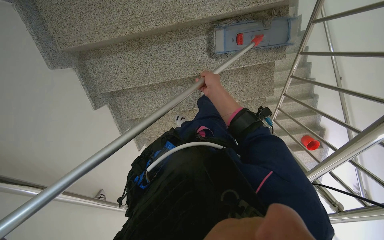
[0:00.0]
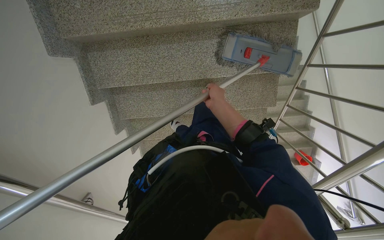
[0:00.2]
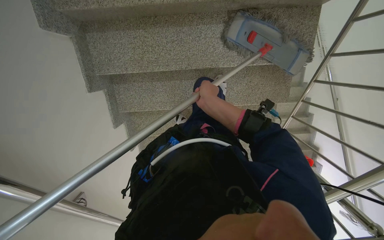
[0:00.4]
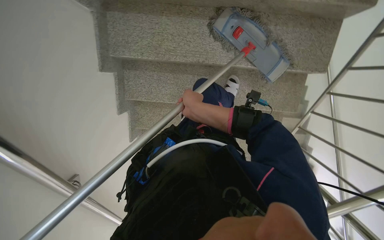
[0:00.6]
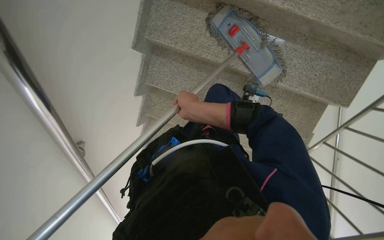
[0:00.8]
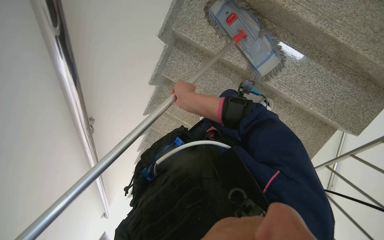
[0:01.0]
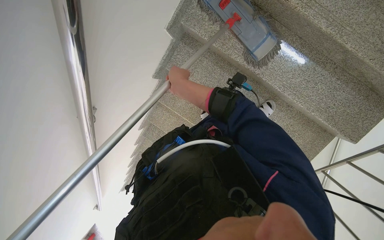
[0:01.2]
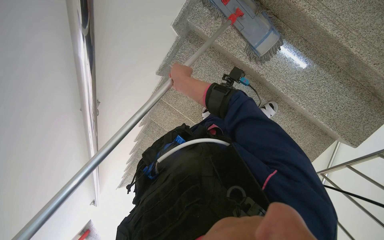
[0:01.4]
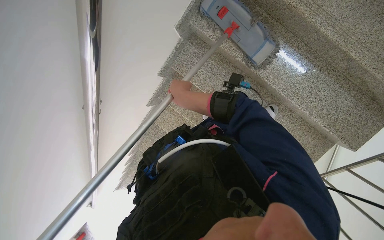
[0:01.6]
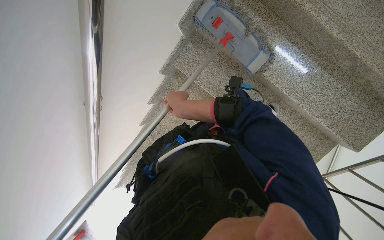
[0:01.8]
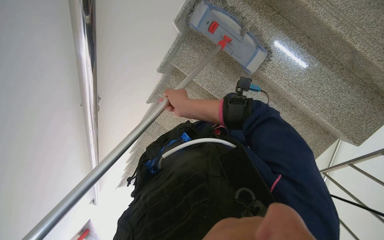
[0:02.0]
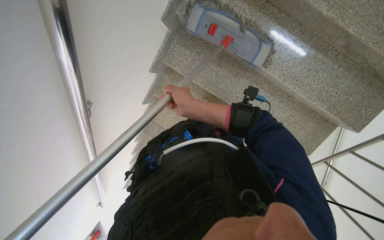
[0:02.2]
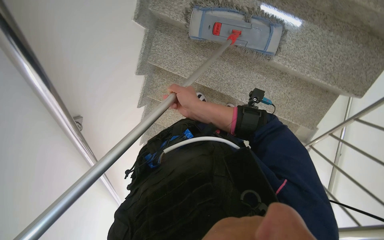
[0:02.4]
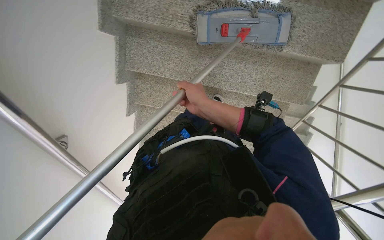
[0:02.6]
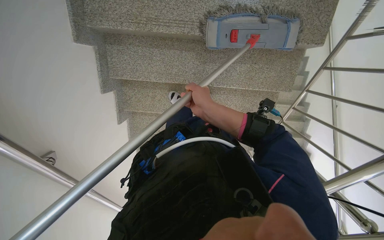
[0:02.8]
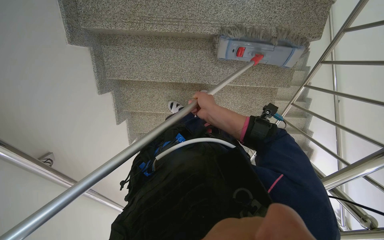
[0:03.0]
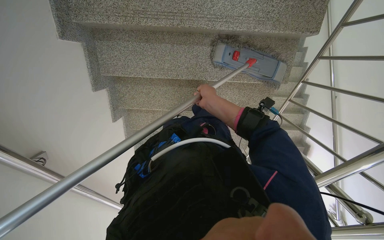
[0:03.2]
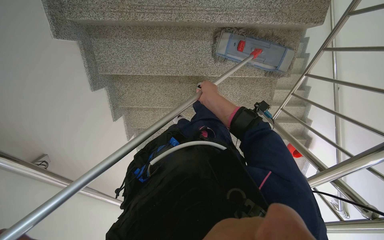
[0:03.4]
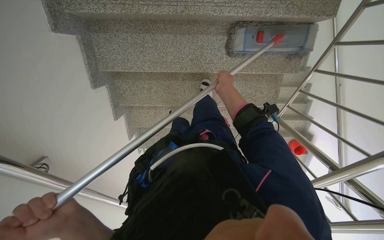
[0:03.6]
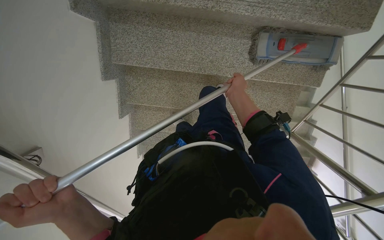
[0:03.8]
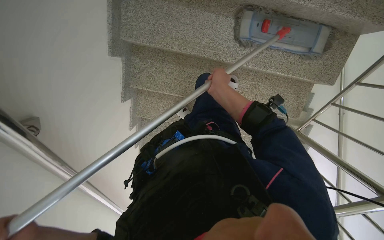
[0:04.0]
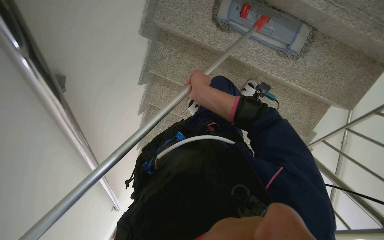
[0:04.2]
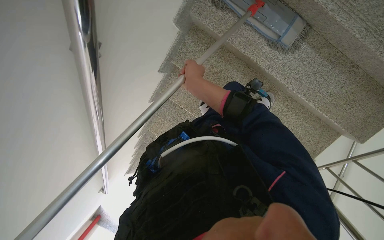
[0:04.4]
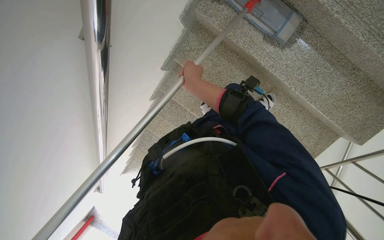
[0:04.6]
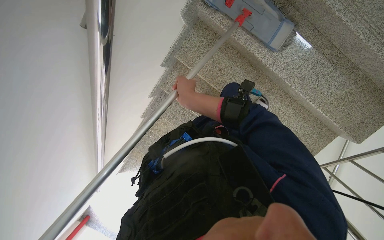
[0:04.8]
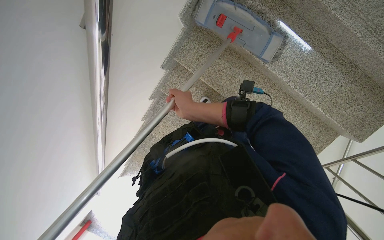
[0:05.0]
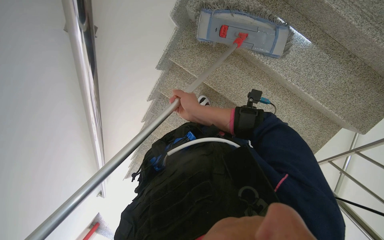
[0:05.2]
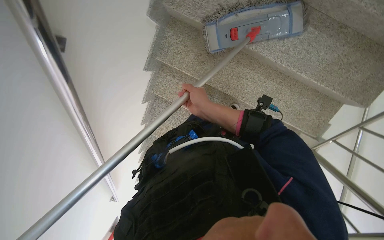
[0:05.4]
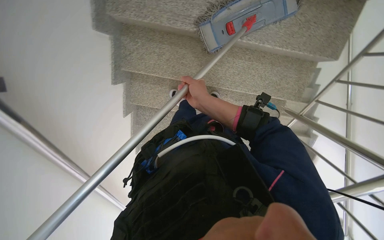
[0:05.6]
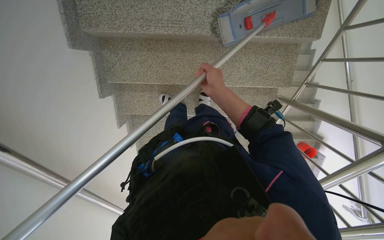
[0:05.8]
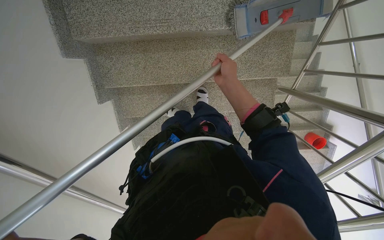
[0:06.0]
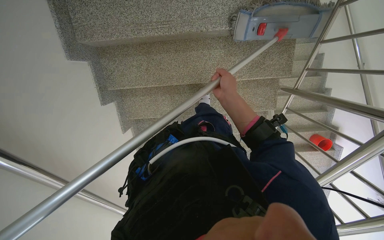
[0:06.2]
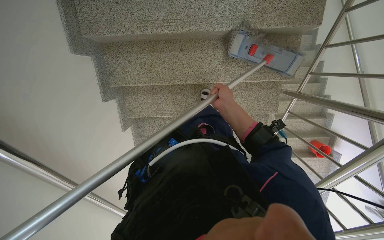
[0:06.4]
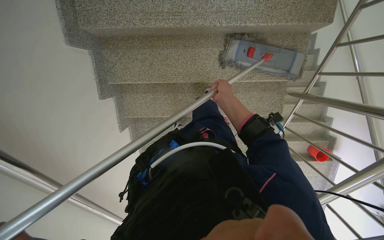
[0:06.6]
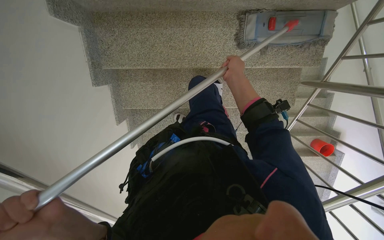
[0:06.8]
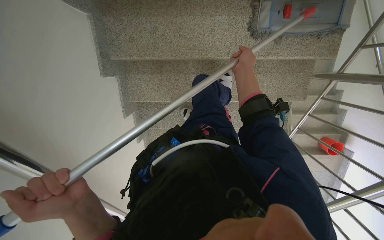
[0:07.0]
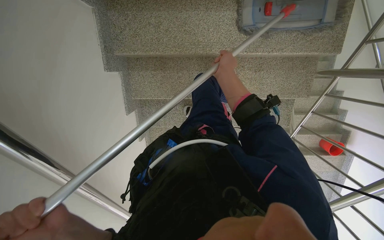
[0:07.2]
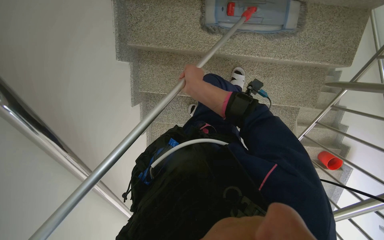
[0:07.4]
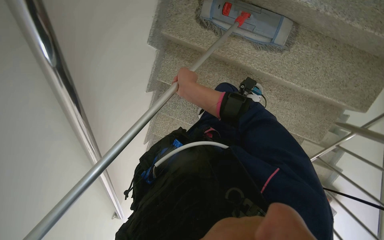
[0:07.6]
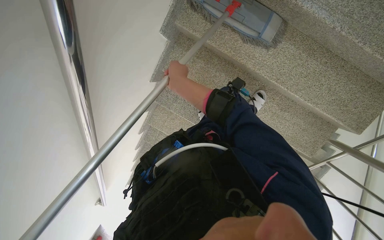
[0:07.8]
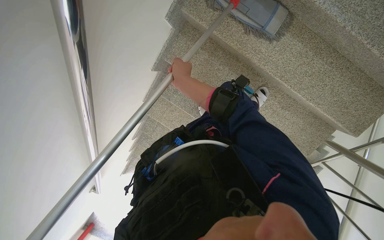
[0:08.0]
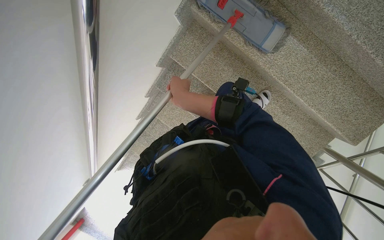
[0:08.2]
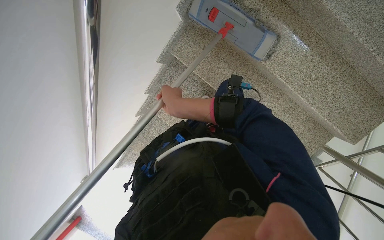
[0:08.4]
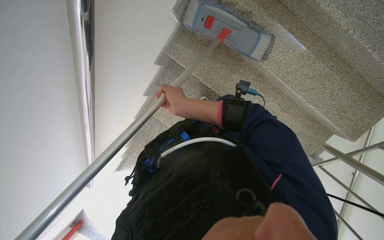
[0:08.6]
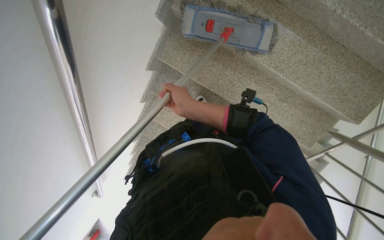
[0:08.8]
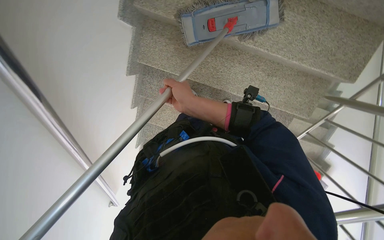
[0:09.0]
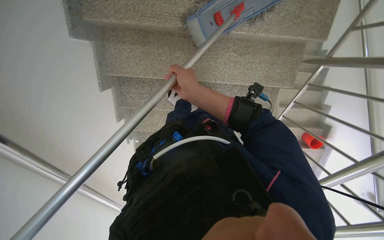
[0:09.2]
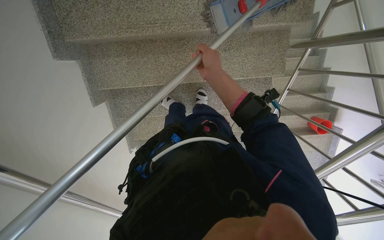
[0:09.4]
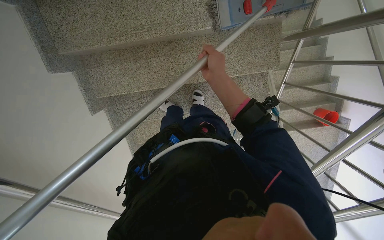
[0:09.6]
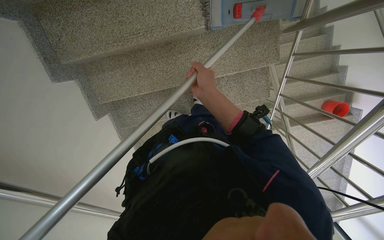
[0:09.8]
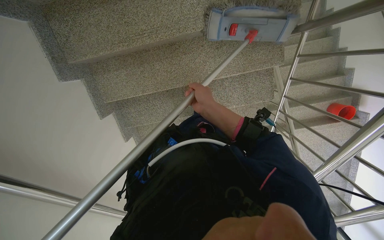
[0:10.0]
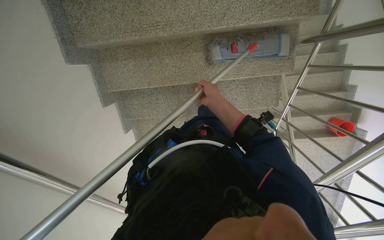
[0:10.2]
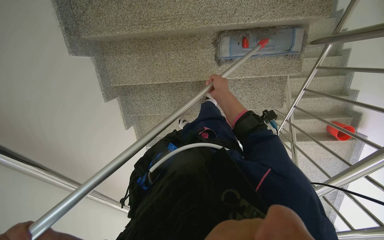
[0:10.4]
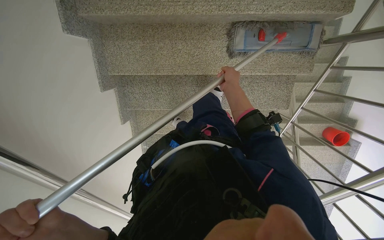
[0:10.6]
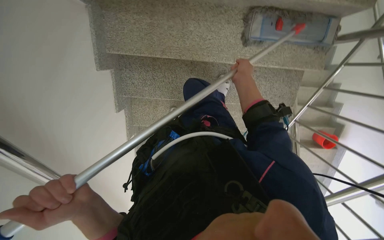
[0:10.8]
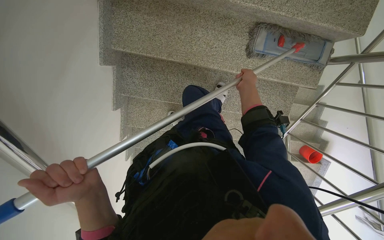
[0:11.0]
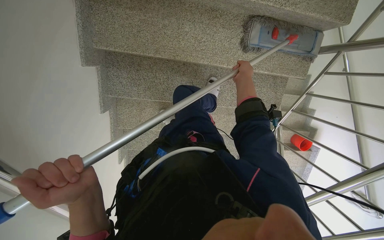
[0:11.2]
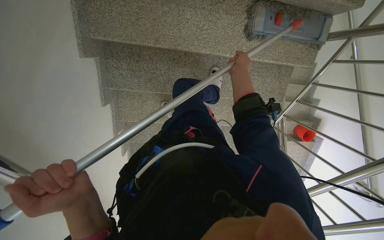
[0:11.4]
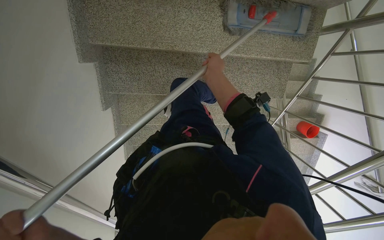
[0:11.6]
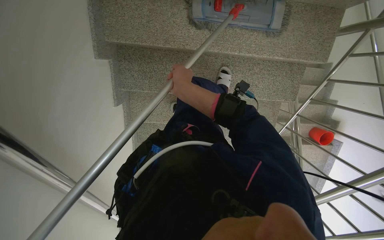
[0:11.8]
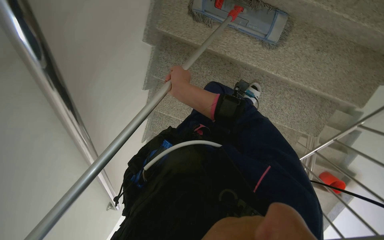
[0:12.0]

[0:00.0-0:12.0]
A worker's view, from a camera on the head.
Job: mopping floor.
The whole recording: Mopping staircase floor. The worker cleans and reattaches the mop head to continue mopping the staircase floor.
0:01.6 to 0:03.0: The scene rotates counterclockwise by approximately 35 degrees. The right hand travels to the right and down the picture by approximately 20 cm.
0:04.4 to 0:06.0: The scene turns some 40 degrees counterclockwise in the picture.
0:06.0 to 0:07.6: The scene rotates clockwise by about 25 degrees. The right hand travels to the left by some 40 cm.
0:07.6 to 0:09.0: The right hand moves down the picture, approximately 15 cm.
0:10.4 to 0:12.0: The right hand travels to the left by roughly 40 cm.

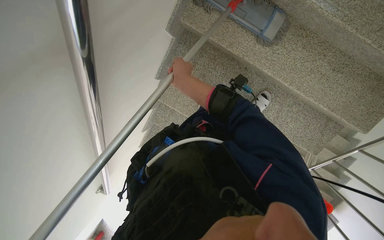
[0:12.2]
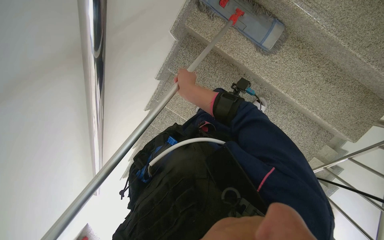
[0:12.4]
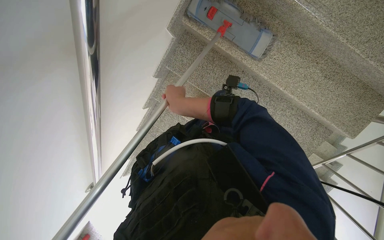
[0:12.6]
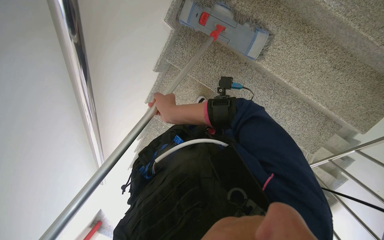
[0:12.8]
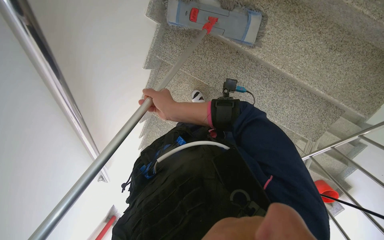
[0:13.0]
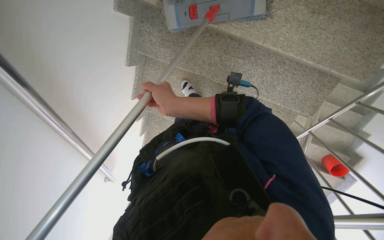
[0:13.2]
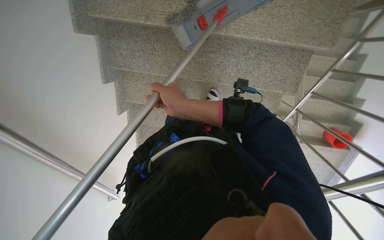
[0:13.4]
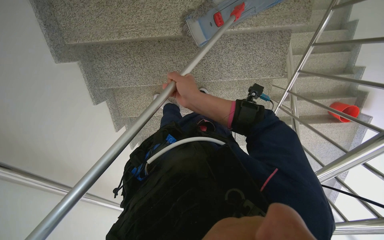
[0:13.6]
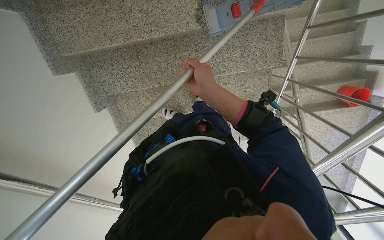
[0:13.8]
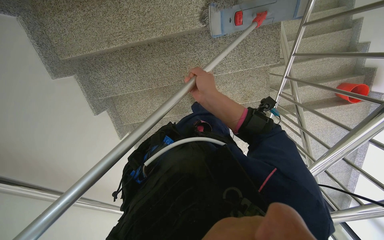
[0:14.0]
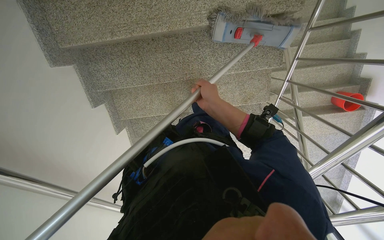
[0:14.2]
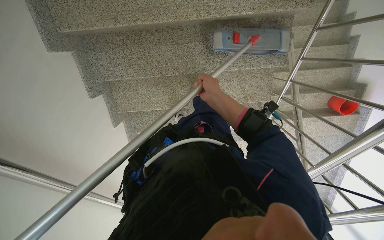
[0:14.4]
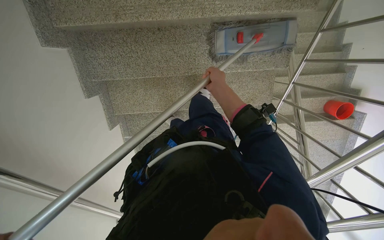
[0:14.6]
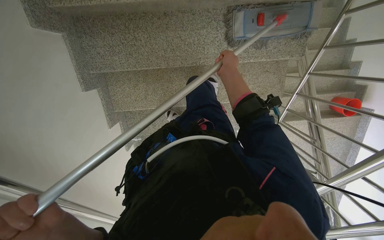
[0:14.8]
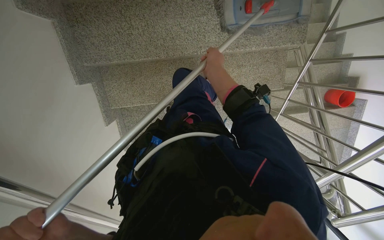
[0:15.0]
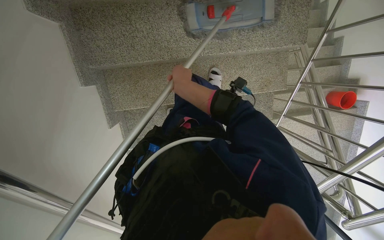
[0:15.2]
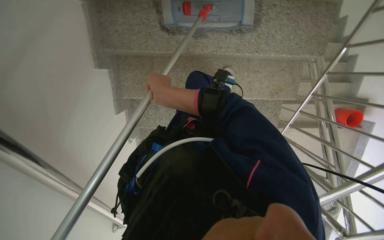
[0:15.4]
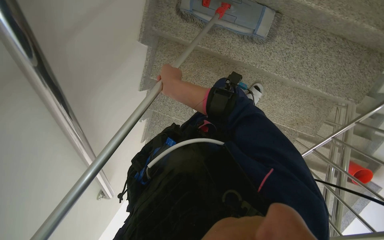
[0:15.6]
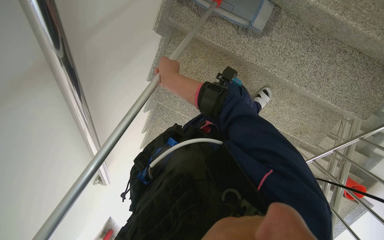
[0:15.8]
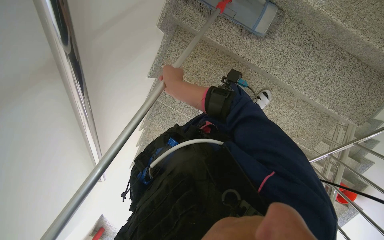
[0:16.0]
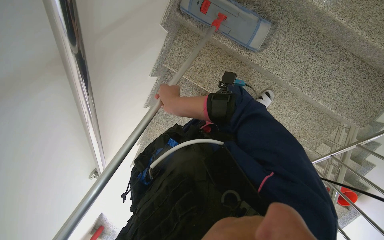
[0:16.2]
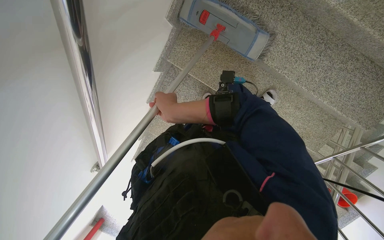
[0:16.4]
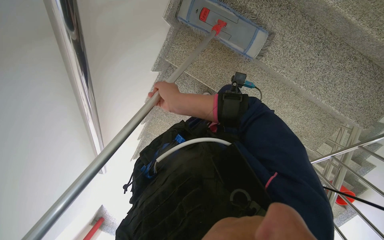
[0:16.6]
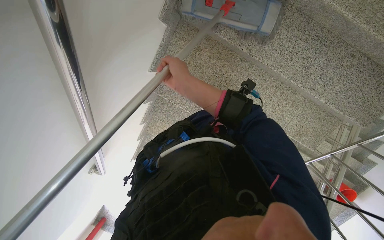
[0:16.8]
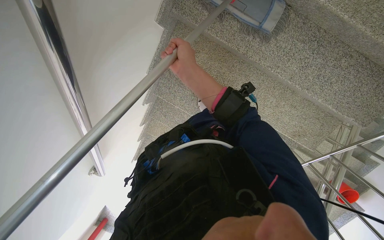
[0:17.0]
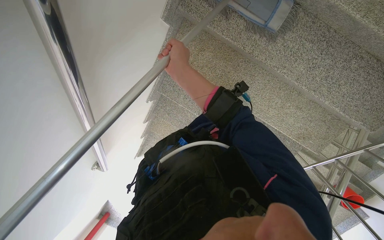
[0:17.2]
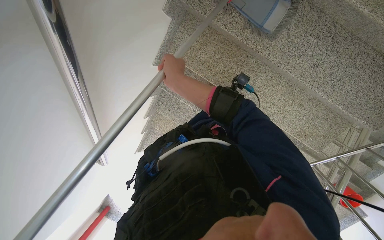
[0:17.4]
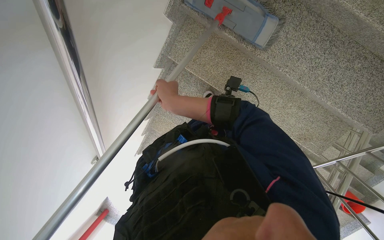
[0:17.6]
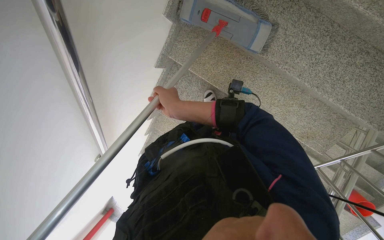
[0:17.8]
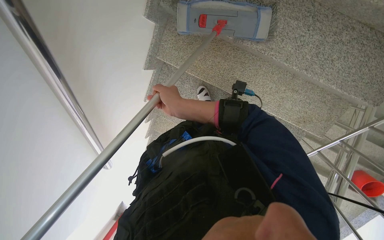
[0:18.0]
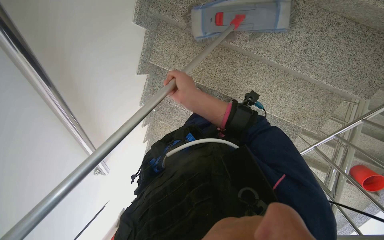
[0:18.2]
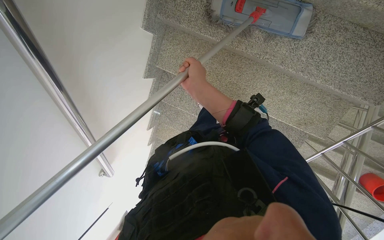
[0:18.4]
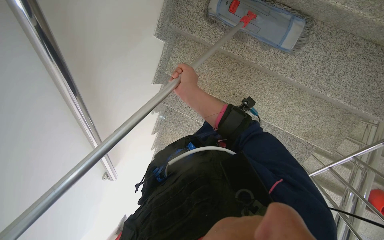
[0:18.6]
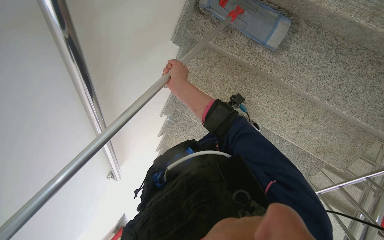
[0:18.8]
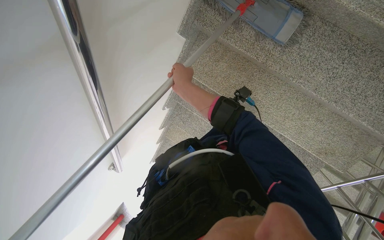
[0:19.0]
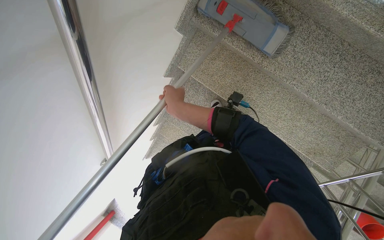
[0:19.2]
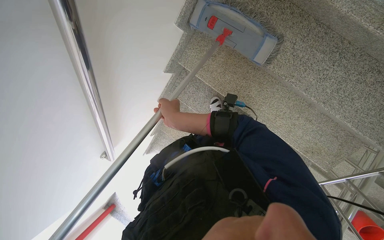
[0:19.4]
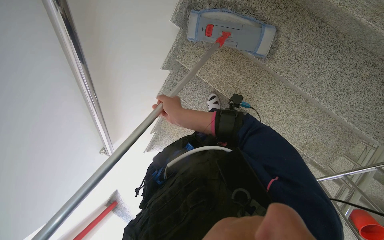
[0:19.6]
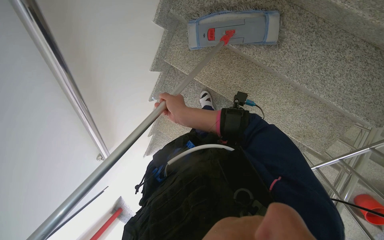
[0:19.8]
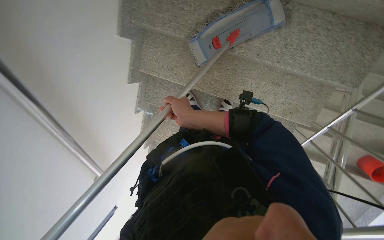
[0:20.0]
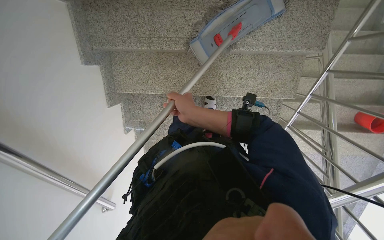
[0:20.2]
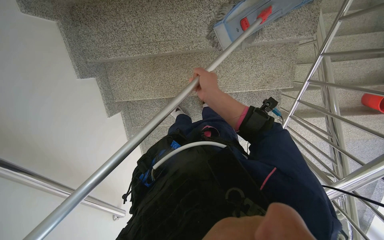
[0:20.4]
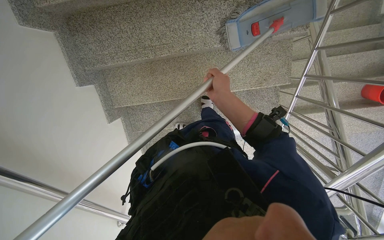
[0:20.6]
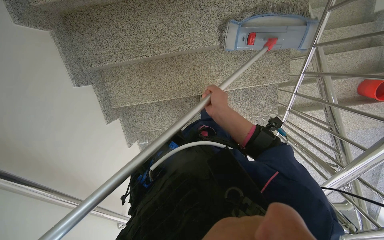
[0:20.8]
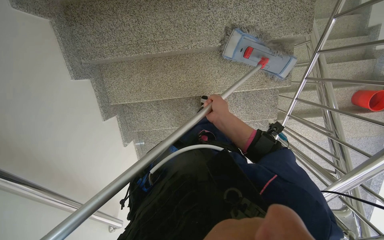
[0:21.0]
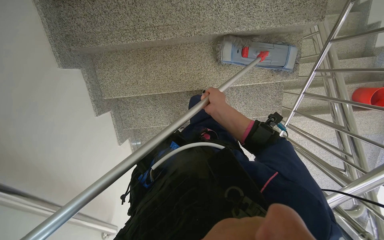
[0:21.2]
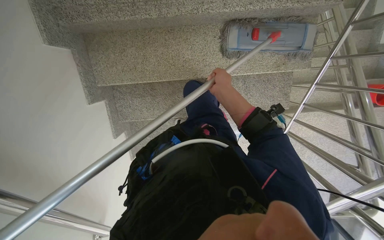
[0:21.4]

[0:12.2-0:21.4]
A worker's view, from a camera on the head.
Job: mopping floor.
The whole recording: Mopping staircase floor. The worker cleans and reattaches the mop head to continue mopping the staircase floor.
0:12.2 to 0:13.8: Everything in view rotates some 45 degrees counterclockwise.
0:13.8 to 0:15.2: The right hand shifts some 20 cm to the left.
0:15.2 to 0:16.8: The scene turns roughly 35 degrees clockwise in the picture.
0:19.8 to 0:21.4: Everything in view rotates some 35 degrees counterclockwise.
